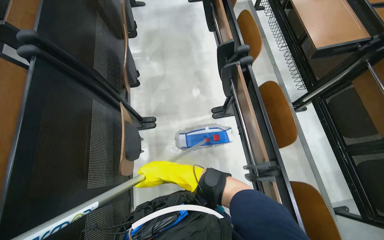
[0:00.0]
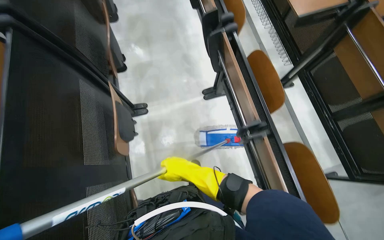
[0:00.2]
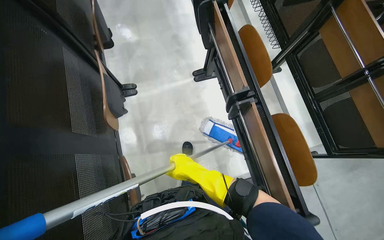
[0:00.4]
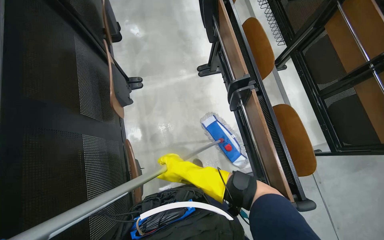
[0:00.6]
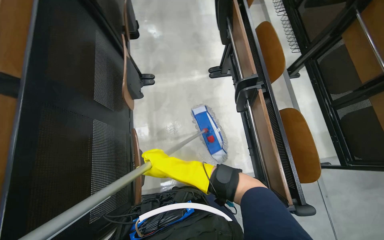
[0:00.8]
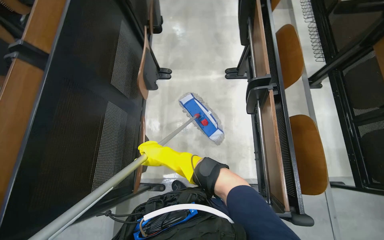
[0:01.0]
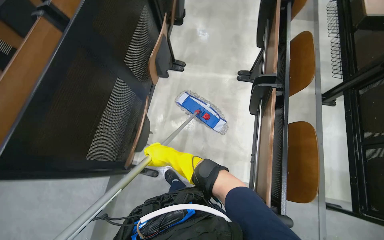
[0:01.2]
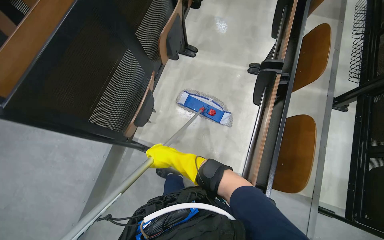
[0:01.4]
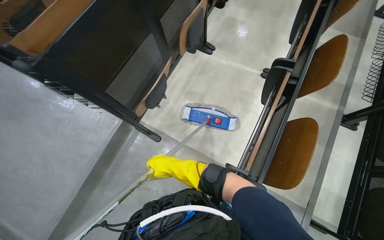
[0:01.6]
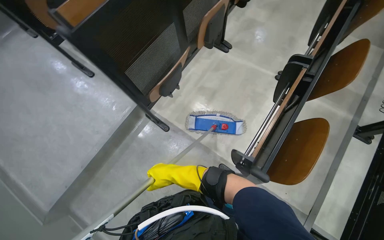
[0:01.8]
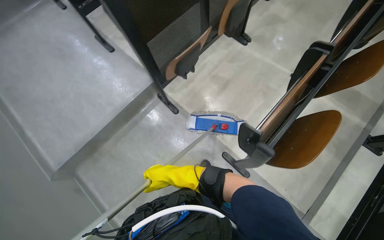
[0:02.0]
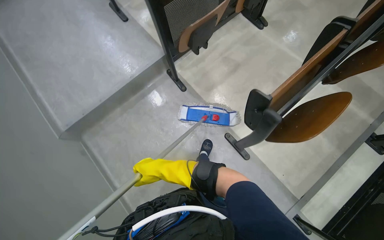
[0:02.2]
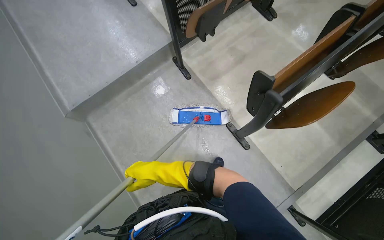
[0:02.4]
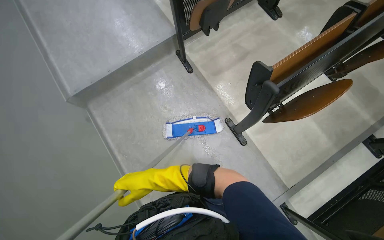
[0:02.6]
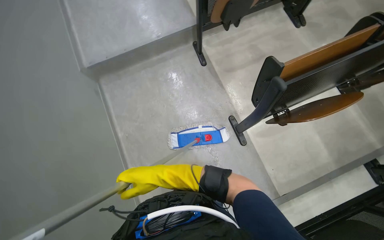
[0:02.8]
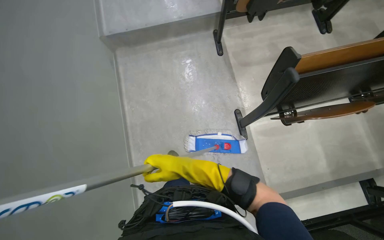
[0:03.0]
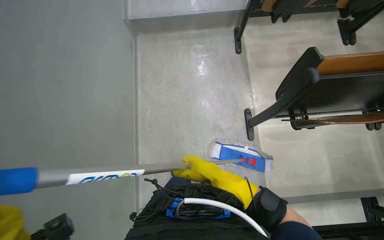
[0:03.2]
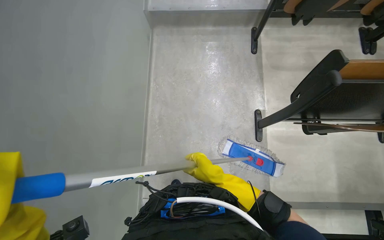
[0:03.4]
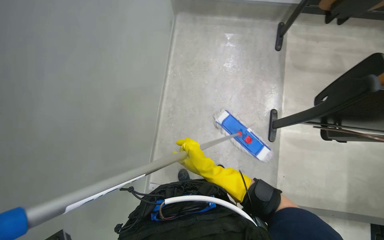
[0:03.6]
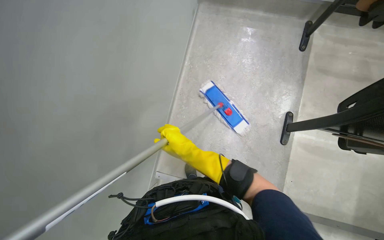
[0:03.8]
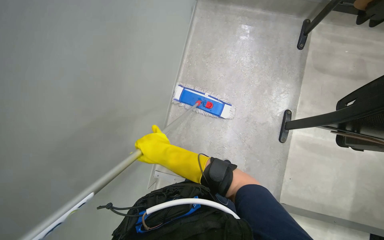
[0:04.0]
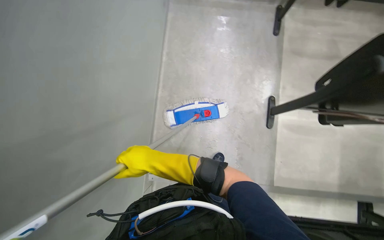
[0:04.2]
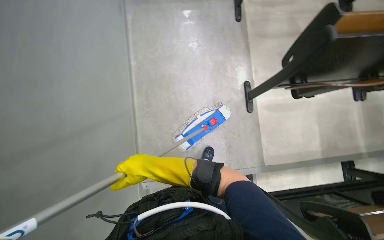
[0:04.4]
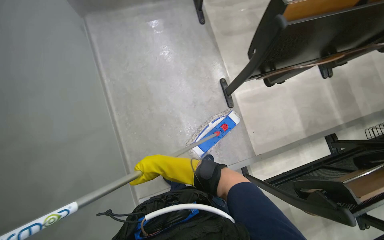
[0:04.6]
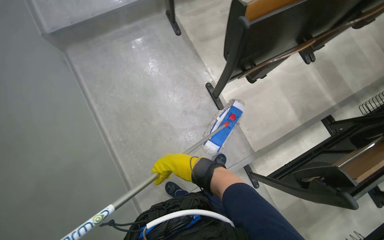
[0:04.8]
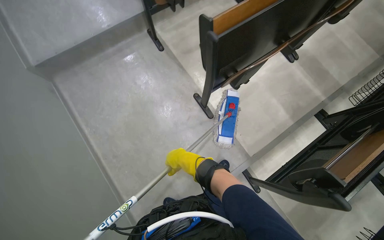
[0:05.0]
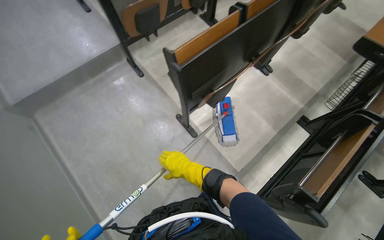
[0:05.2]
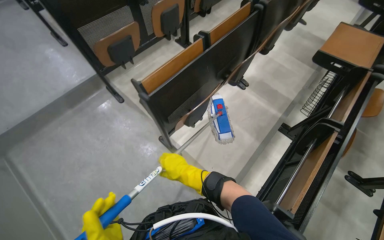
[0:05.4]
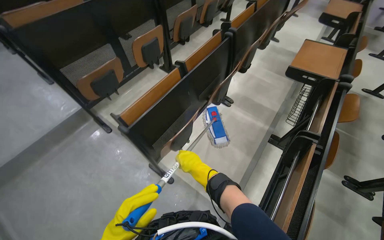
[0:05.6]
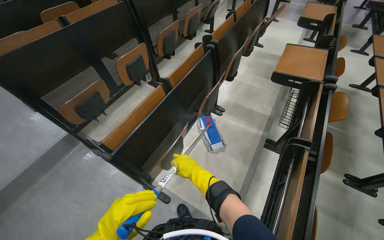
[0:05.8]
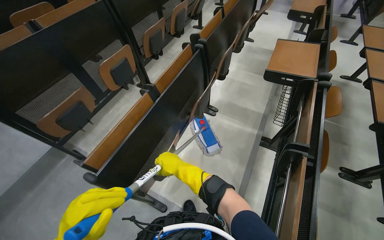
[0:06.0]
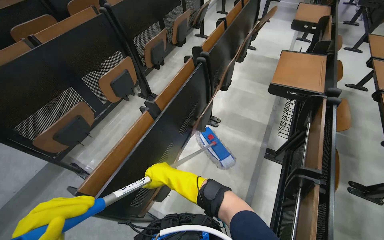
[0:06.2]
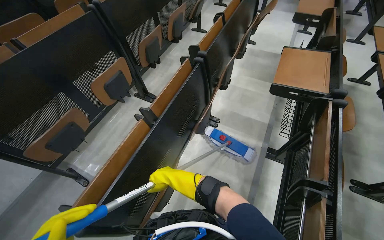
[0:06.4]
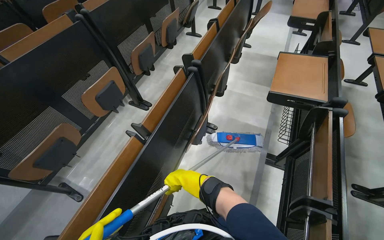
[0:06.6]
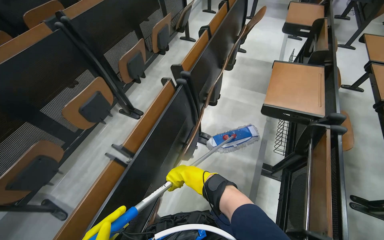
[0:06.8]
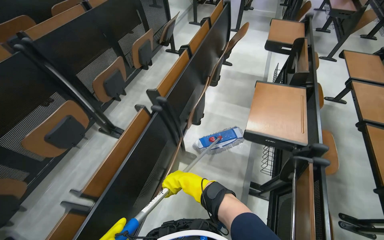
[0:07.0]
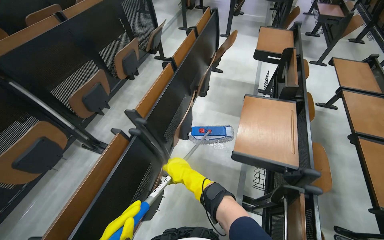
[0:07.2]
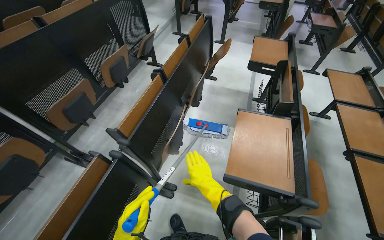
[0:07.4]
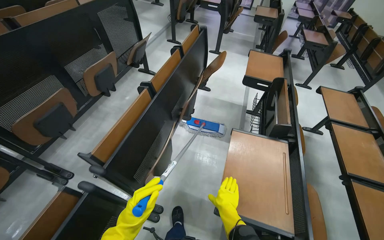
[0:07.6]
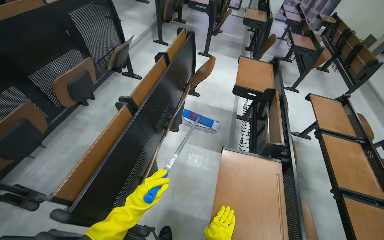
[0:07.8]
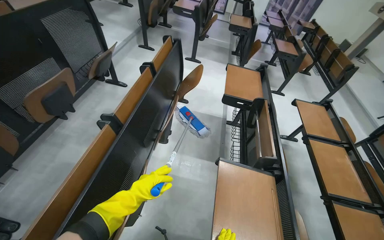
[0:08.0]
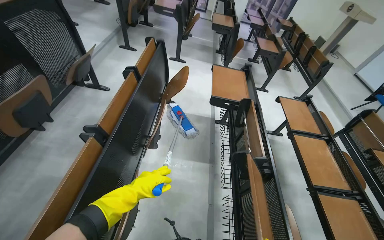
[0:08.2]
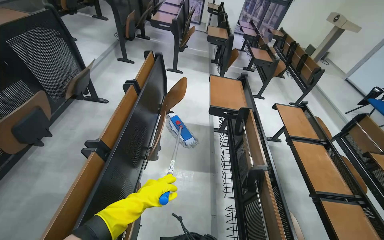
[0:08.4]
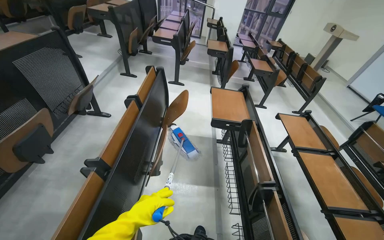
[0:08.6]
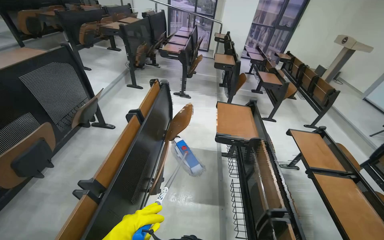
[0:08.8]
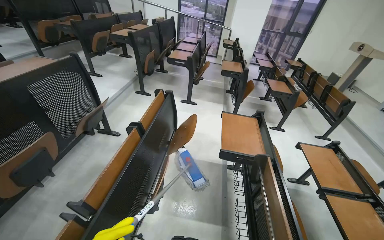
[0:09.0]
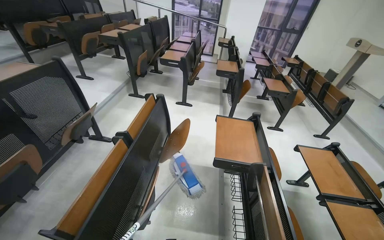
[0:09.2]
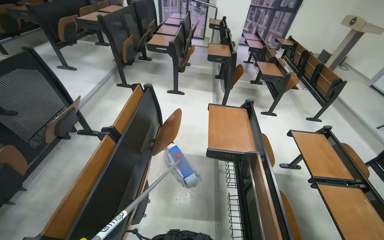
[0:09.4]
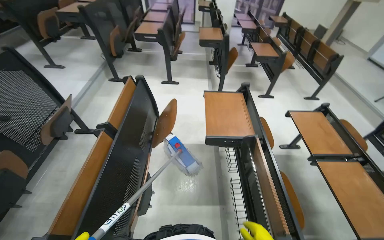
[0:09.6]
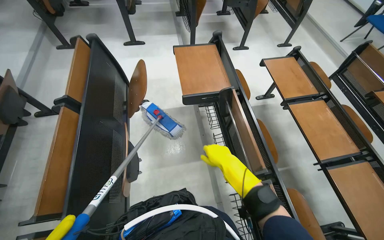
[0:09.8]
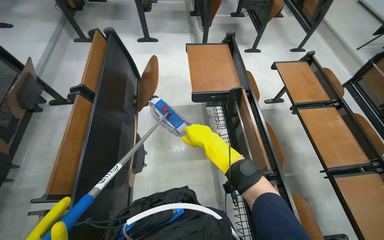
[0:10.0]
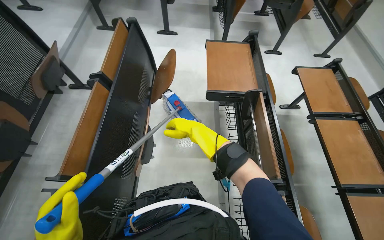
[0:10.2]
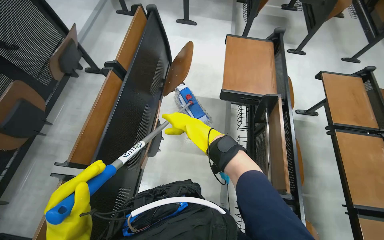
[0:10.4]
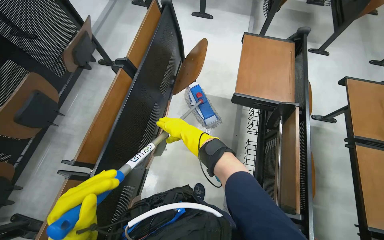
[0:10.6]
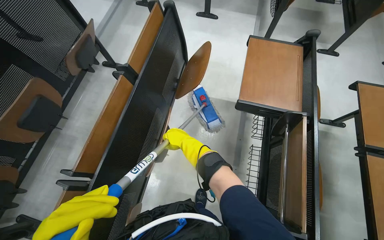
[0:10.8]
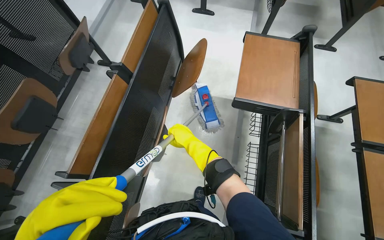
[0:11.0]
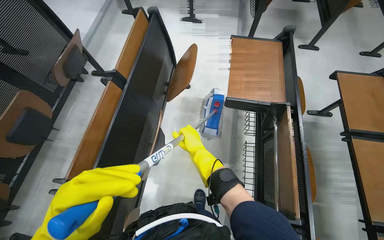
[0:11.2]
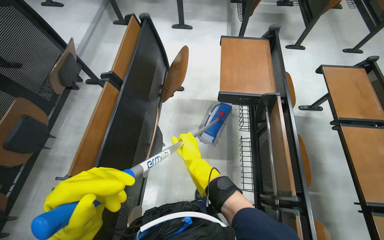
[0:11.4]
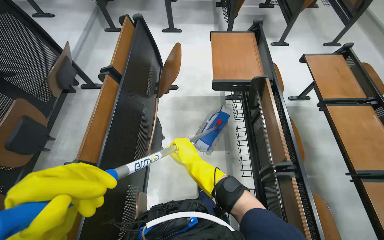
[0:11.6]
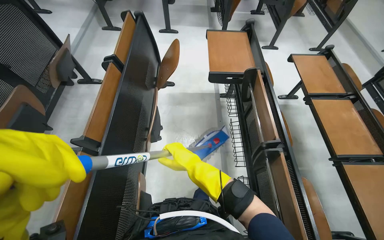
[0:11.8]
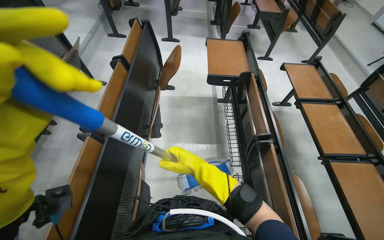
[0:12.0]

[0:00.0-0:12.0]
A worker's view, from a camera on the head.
Job: mopping floor.
The whole recording: Mopping lecture hall floor. The worker washes the mop, then mops the floor of the lecture hall, moving between rows of desks.
0:00.0 to 0:01.6: The view tips downward by about 15 degrees.
0:01.6 to 0:03.0: The camera travels about 50 cm. The head rotates some 50 degrees to the left.
0:04.4 to 0:06.0: The camera is carried roughly 80 cm. The wearer looks about 60 degrees further to the right. The camera pitches upward, by some 25 degrees.
0:06.0 to 0:07.6: The camera travels some 1 m.
0:07.6 to 0:09.0: The head travels about 50 cm.
0:09.0 to 0:10.4: The wearer looks approximately 25 degrees further downward.
0:10.4 to 0:12.0: The right hand moves down the picture and nearer to the camera, approximately 40 cm.

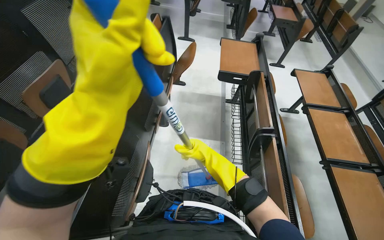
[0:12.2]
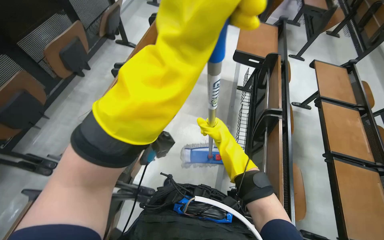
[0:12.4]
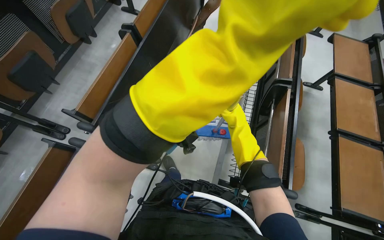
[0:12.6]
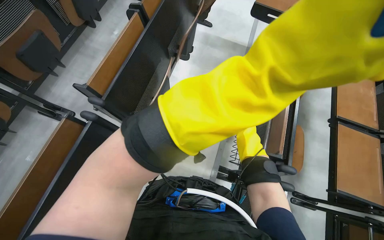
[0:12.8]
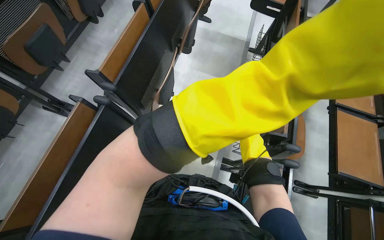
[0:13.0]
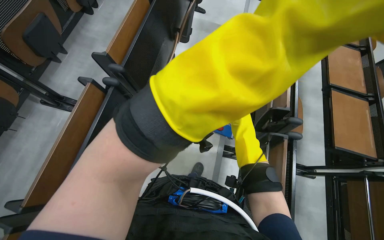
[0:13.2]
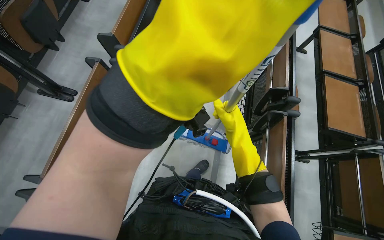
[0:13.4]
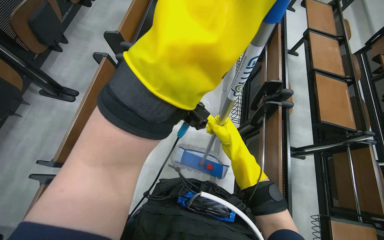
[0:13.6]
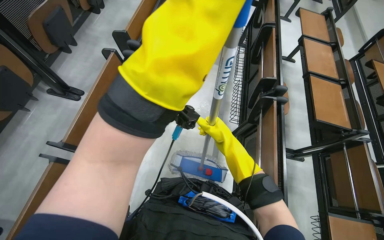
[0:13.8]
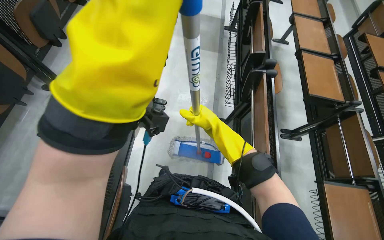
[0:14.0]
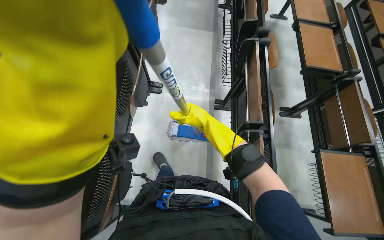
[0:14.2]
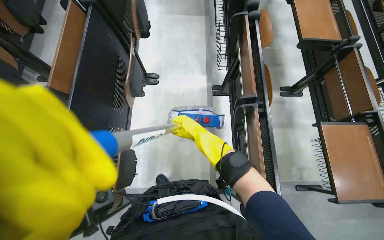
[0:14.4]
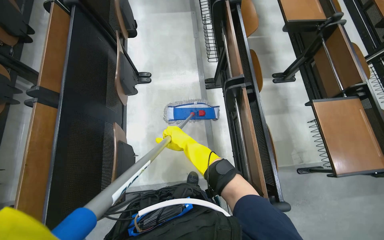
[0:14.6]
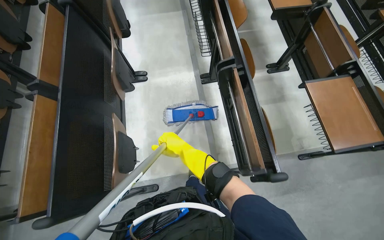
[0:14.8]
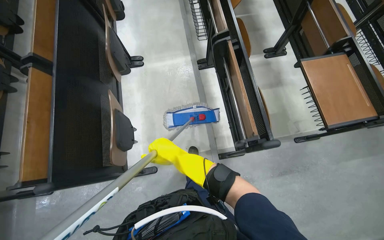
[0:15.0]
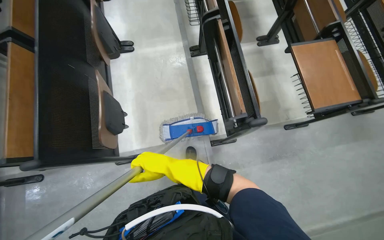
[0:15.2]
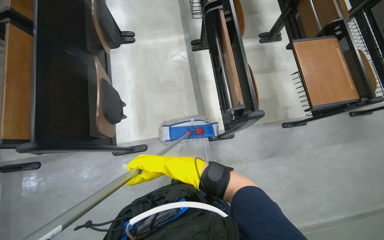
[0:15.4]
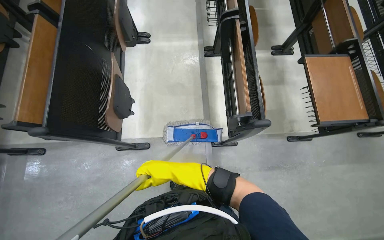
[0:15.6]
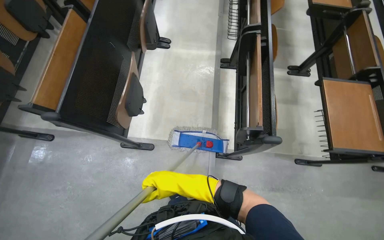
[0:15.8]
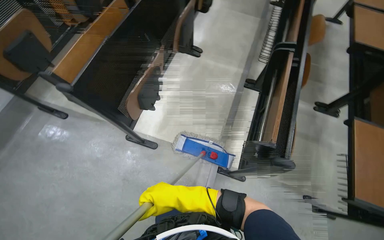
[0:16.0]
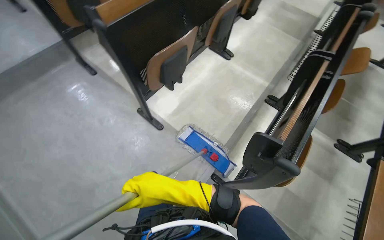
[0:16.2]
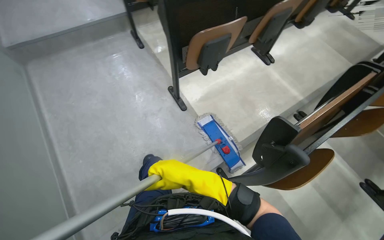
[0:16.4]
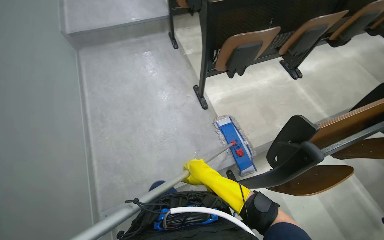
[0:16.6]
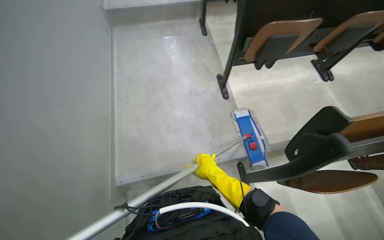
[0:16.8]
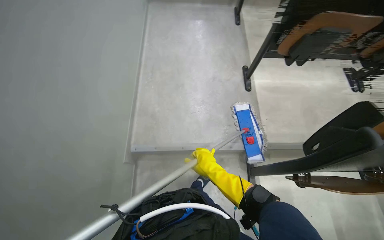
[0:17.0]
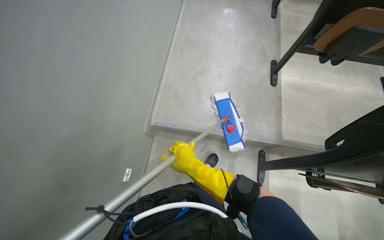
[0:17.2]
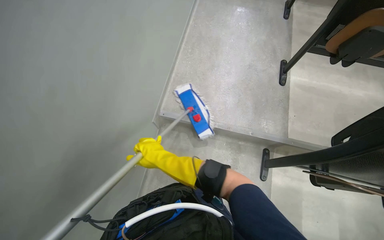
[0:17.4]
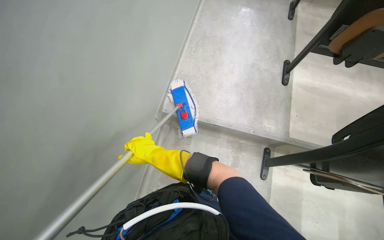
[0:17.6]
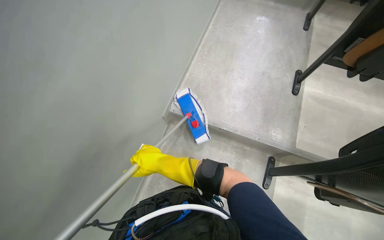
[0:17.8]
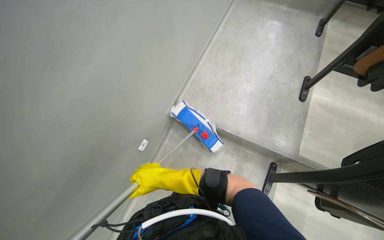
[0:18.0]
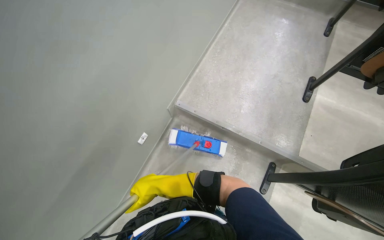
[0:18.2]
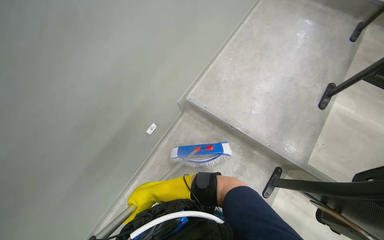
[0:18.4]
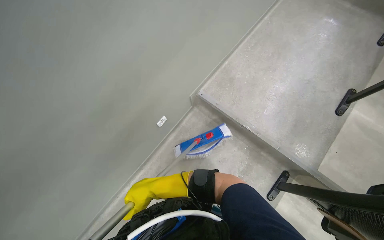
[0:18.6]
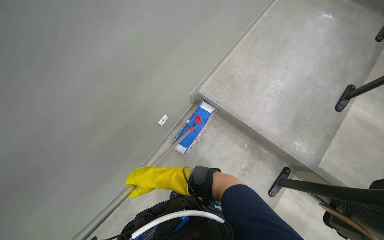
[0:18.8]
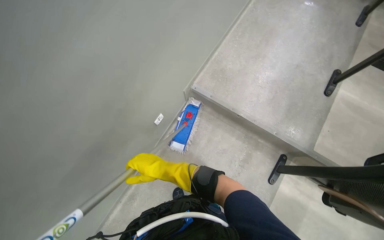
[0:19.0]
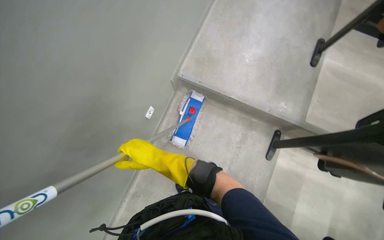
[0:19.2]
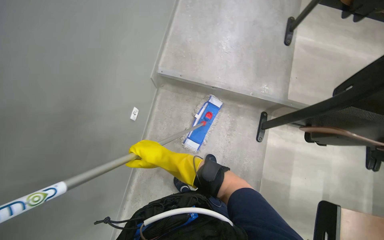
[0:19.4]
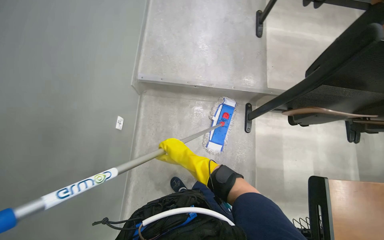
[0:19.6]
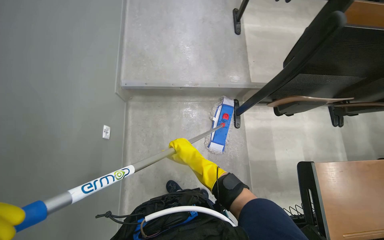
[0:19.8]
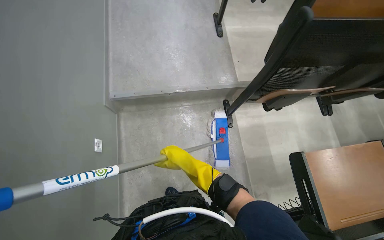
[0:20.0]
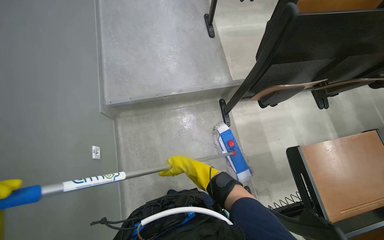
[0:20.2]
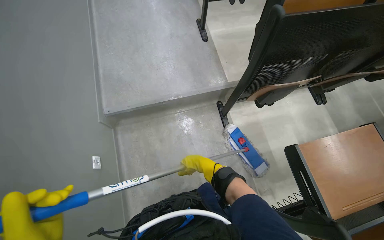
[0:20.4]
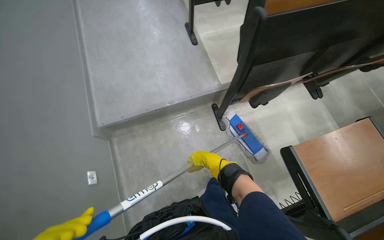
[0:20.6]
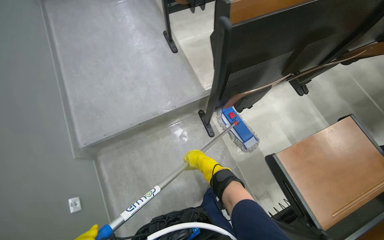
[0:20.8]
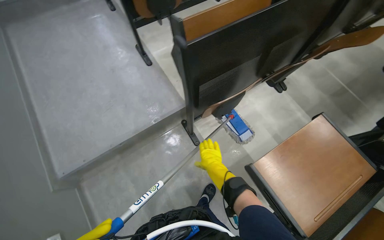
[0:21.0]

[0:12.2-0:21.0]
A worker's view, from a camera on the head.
Job: mopping floor.
The whole recording: Mopping lecture hall floor. The worker washes the mop, then mops the floor of the lecture hall, moving between rows of desks.
0:12.2 to 0:13.6: The camera is carried approximately 60 cm. The wearer looks about 15 degrees further downward.
0:13.6 to 0:15.2: The head travels some 60 cm. The scene turns roughly 25 degrees counterclockwise in the picture.
0:15.2 to 0:16.6: The wearer moves about 40 cm. The head turns to the left by about 80 degrees. The view tilts about 20 degrees upward.
0:16.6 to 0:18.0: The wearer's head swings approximately 45 degrees to the left.
0:19.6 to 0:21.0: Everything in view rotates approximately 35 degrees counterclockwise. The right hand moves to the right, roughly 40 cm.
